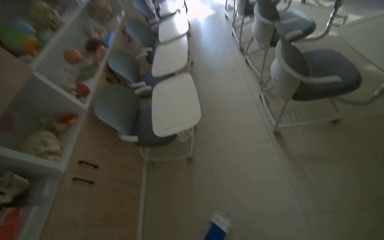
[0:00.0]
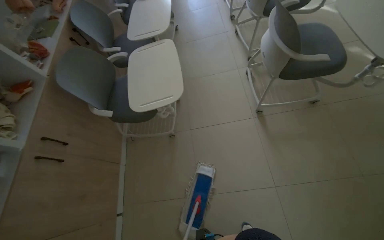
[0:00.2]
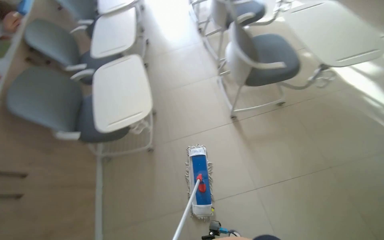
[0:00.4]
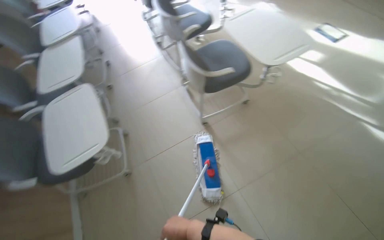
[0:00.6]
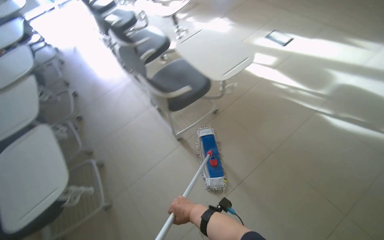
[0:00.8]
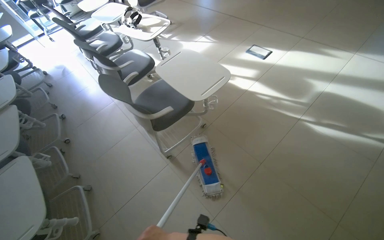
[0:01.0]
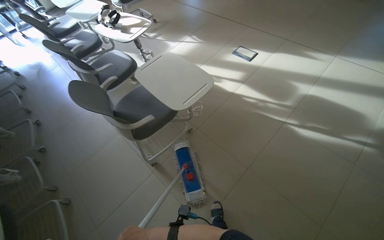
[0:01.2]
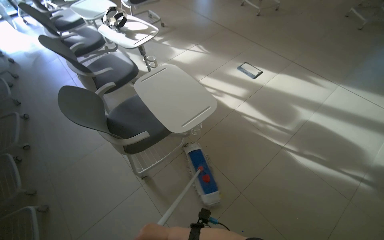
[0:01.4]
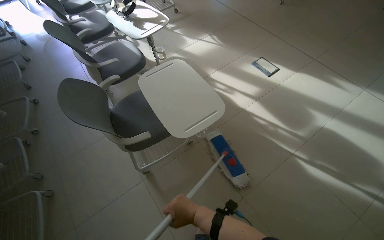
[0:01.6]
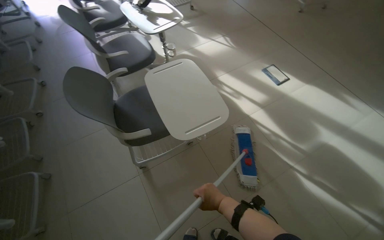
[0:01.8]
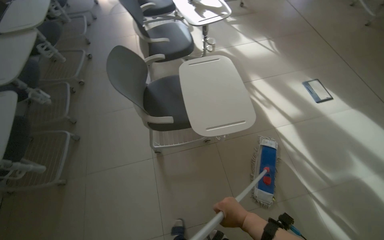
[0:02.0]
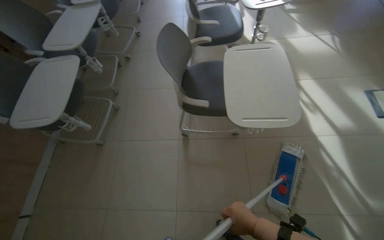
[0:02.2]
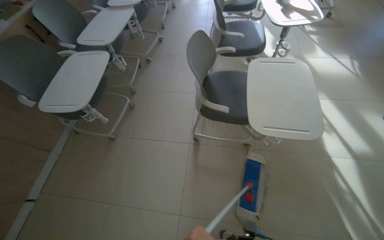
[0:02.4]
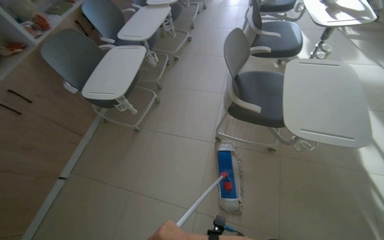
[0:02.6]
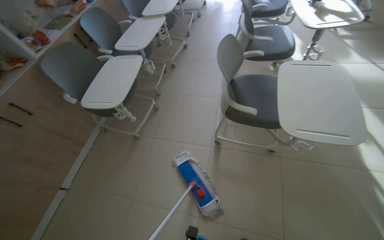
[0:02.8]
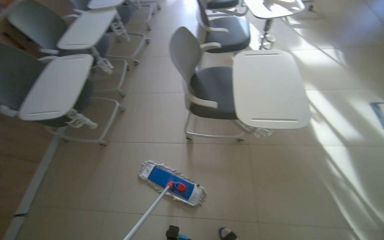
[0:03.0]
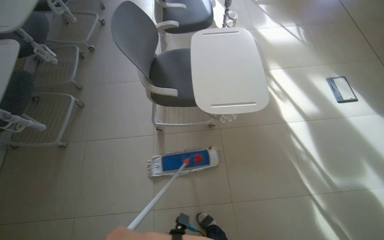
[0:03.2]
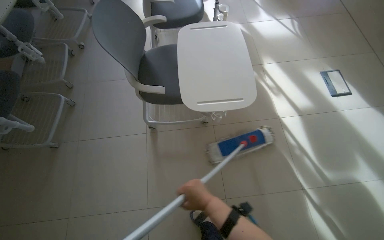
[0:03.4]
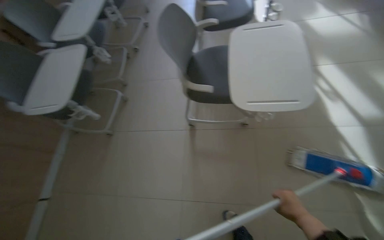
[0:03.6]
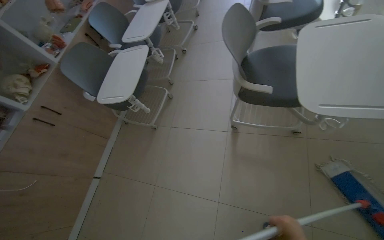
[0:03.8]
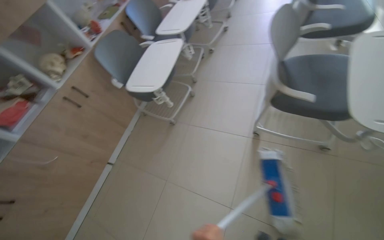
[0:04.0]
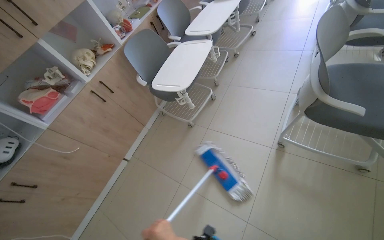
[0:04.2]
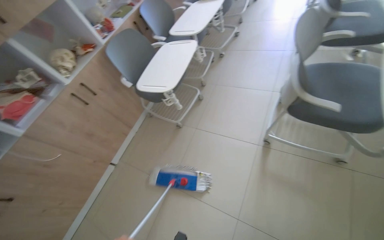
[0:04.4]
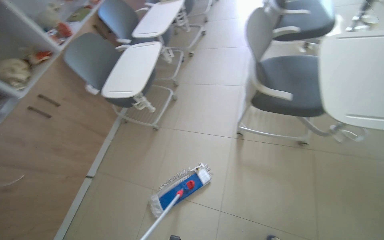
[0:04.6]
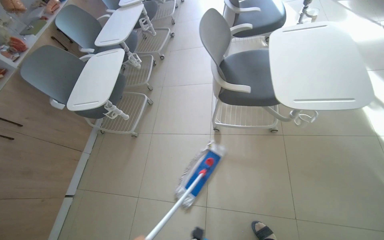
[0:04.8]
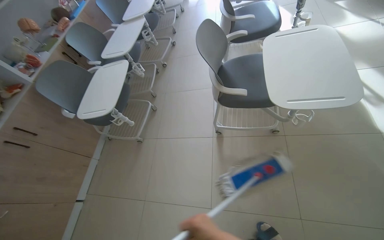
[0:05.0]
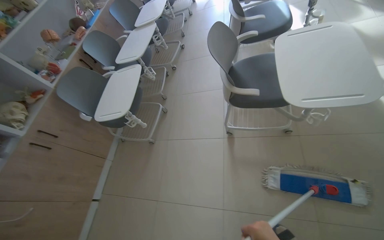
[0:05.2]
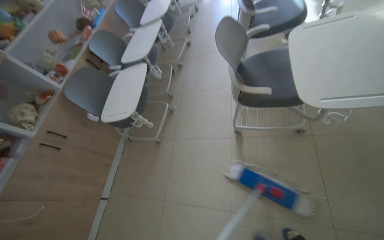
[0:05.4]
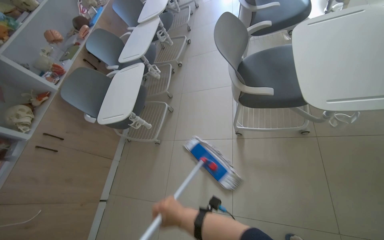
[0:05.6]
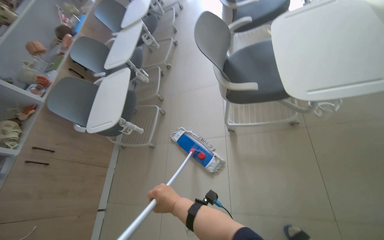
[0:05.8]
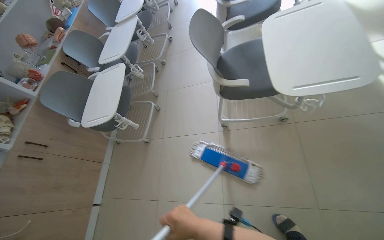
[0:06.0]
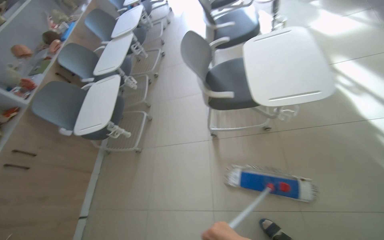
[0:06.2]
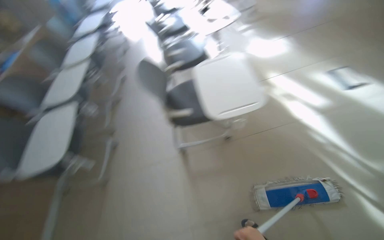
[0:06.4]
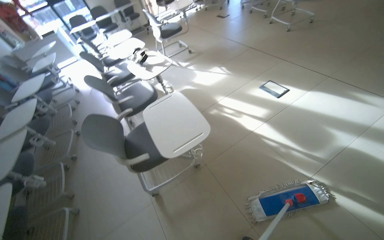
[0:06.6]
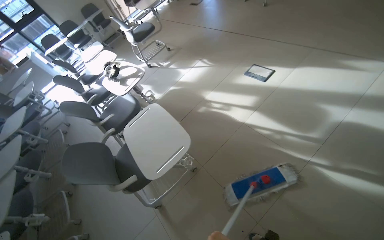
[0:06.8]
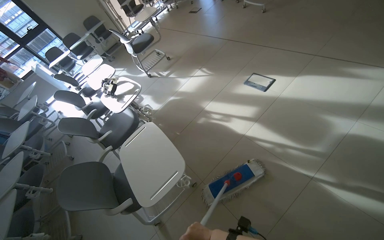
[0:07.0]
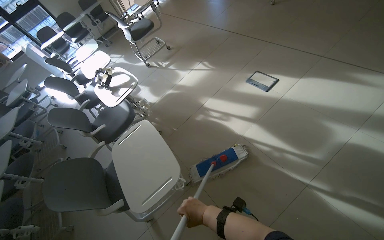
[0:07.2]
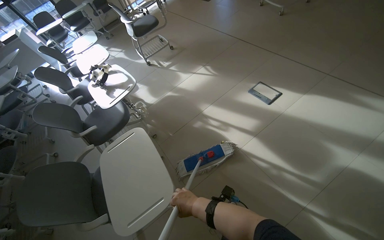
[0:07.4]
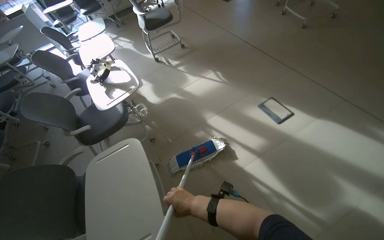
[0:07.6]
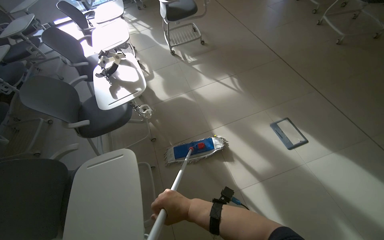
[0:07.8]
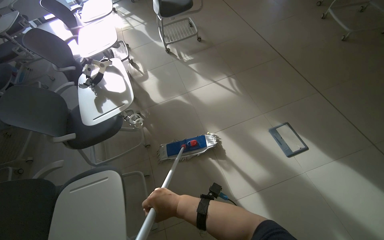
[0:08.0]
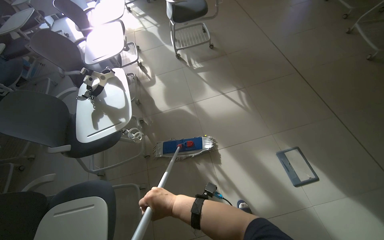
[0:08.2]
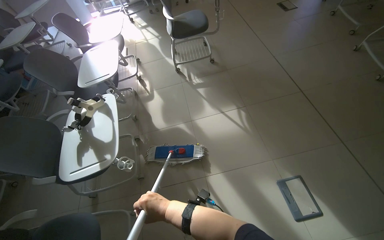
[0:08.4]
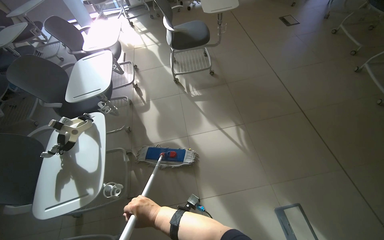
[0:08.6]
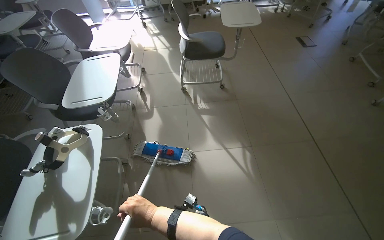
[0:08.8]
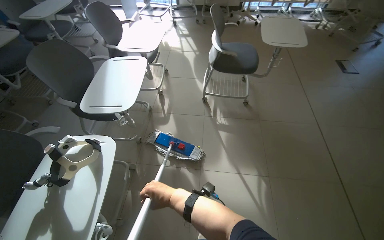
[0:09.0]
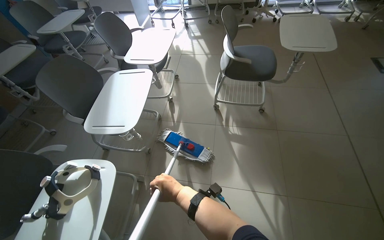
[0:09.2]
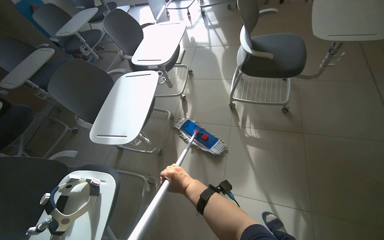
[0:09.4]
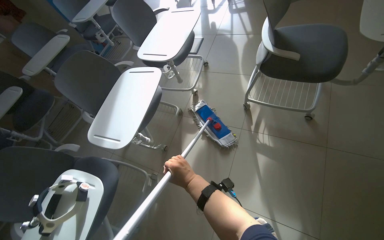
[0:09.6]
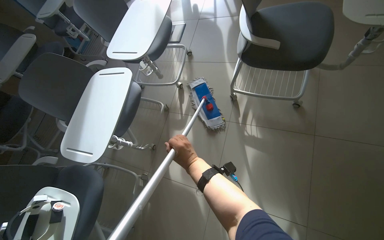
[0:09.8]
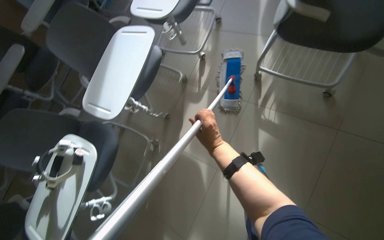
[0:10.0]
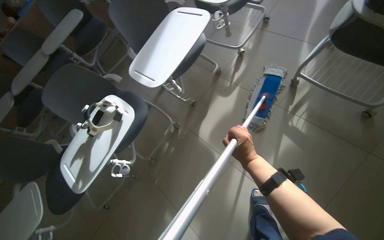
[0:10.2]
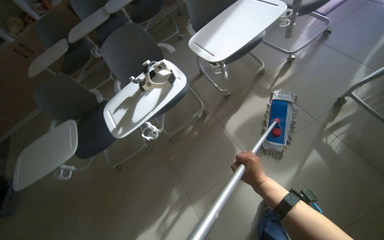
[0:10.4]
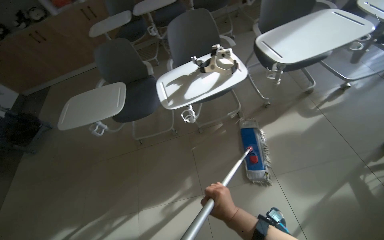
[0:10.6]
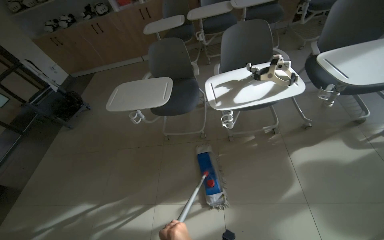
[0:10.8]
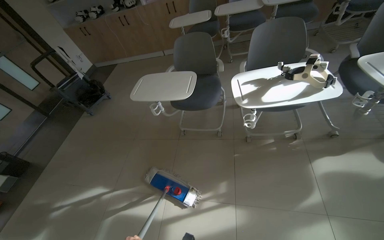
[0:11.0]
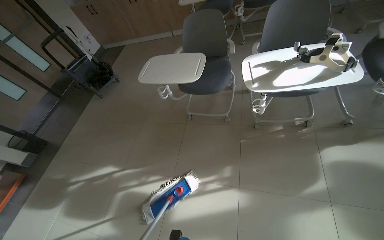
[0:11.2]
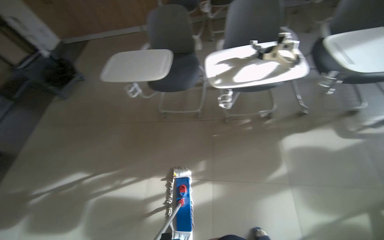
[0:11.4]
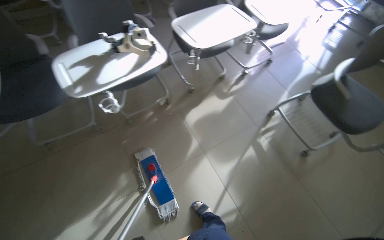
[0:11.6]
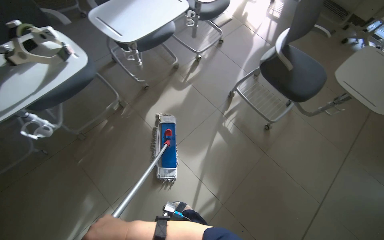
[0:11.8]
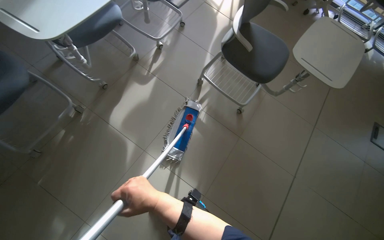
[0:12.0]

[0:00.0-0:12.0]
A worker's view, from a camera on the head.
Job: mopping floor.
The whole recording: Mopping room floor. The worker mops the floor of the room.
0:00.0 to 0:01.6: The camera travels roughly 70 cm. The wearer's head swings about 30 degrees to the right.
0:01.6 to 0:03.0: The wearer's head swings roughly 40 degrees to the left.
0:03.0 to 0:04.4: The head turns to the left by about 25 degrees.
0:06.0 to 0:07.6: The camera is carried about 70 cm. The wearer's head swings about 30 degrees to the right. The camera pitches upward, by roughly 15 degrees.
0:07.6 to 0:09.0: The wearer moves approximately 1 m. The scene turns some 35 degrees clockwise in the picture.
0:09.0 to 0:10.4: The wearer's head swings about 50 degrees to the left. The view tips downward by about 25 degrees.
0:10.4 to 0:12.0: The wearer looks approximately 35 degrees further to the right. The view tilts some 15 degrees downward.

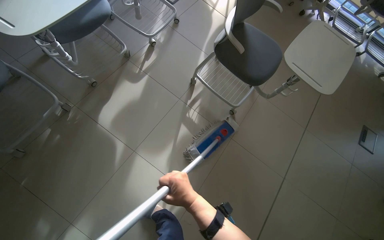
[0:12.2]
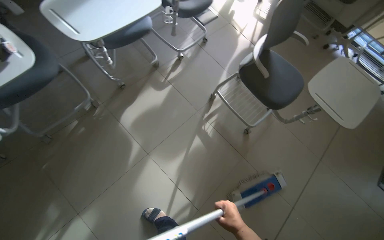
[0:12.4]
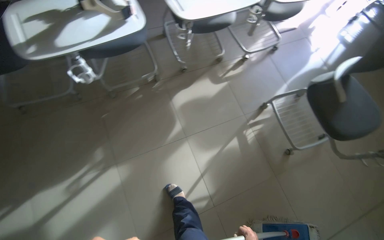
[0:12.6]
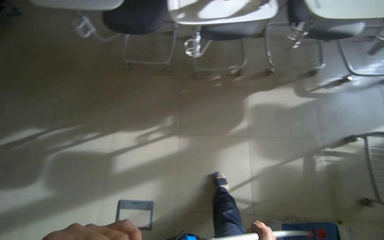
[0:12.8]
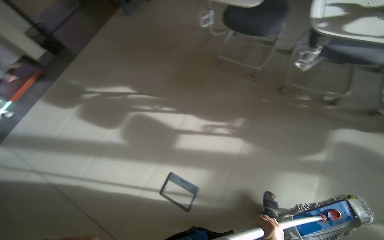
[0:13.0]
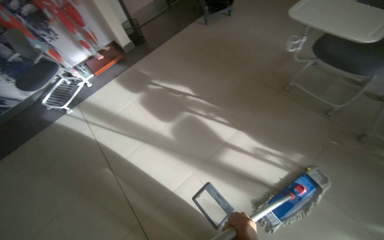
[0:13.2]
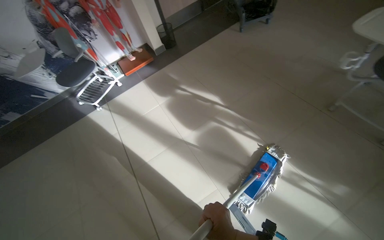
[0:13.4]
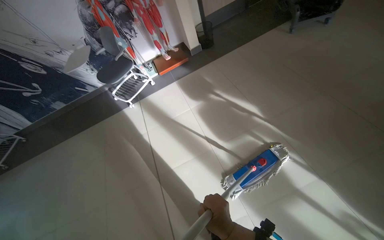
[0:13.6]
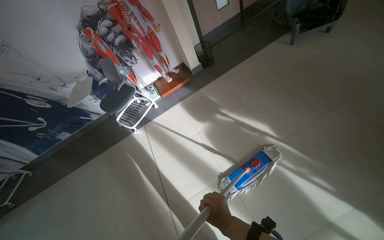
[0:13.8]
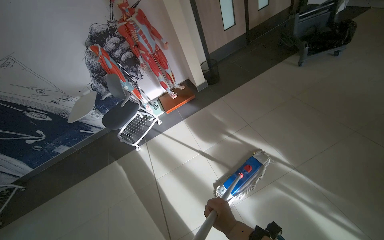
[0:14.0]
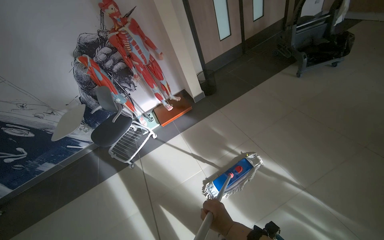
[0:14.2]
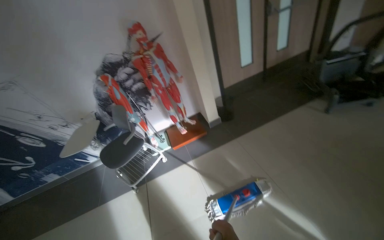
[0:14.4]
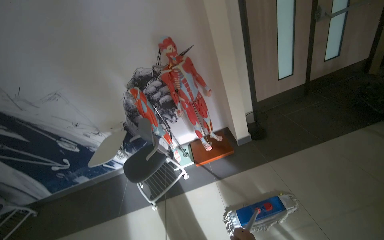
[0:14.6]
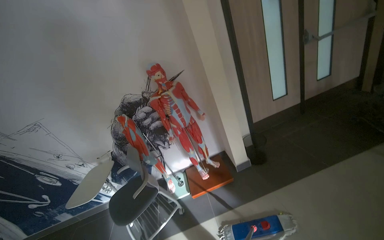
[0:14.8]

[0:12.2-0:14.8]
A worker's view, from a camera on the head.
Job: mopping floor.
The whole recording: Mopping room floor. The worker mops the floor of the room.
0:12.2 to 0:13.4: The wearer moves about 1 m. The head turns to the left by some 115 degrees.
0:13.4 to 0:14.8: The camera is carried approximately 1 m. The camera sweeps to the left, by roughly 20 degrees. The view tilts some 25 degrees upward.

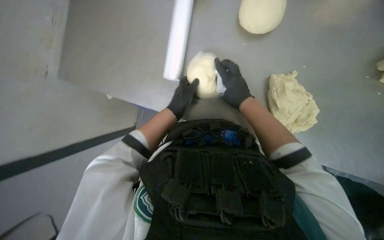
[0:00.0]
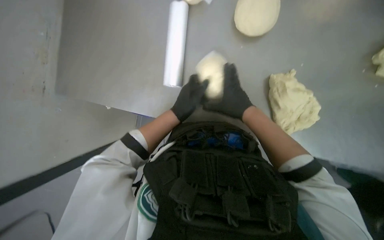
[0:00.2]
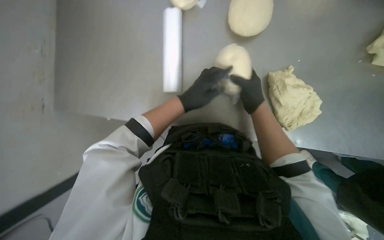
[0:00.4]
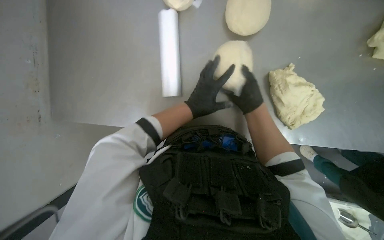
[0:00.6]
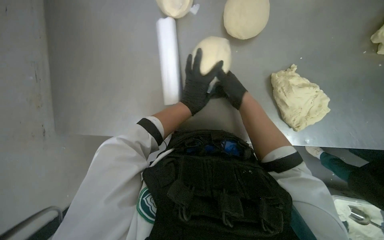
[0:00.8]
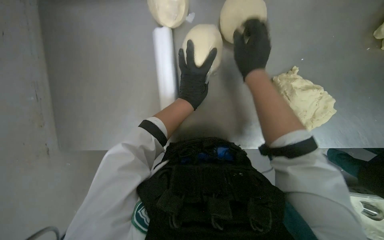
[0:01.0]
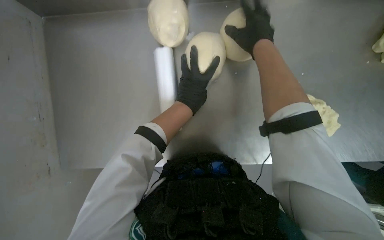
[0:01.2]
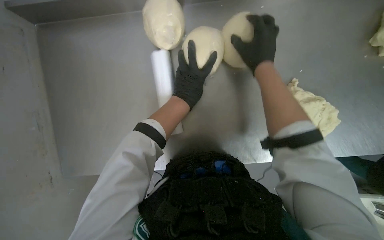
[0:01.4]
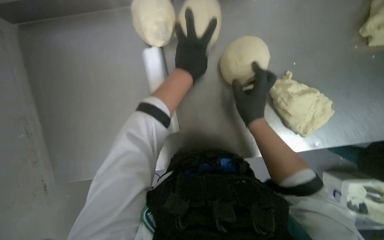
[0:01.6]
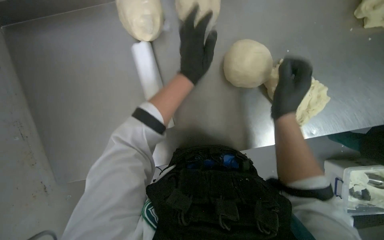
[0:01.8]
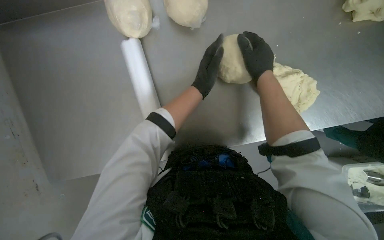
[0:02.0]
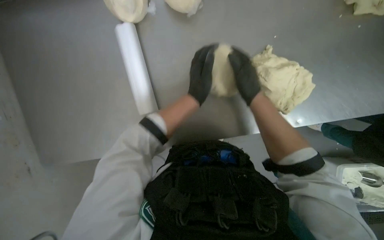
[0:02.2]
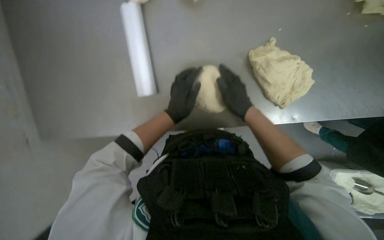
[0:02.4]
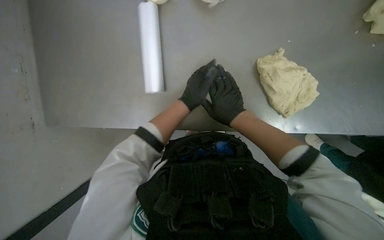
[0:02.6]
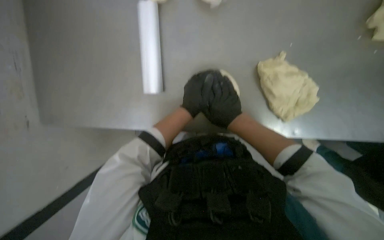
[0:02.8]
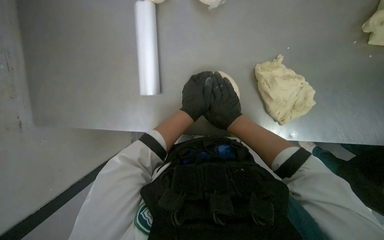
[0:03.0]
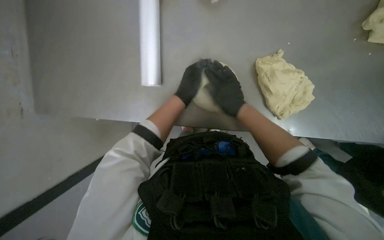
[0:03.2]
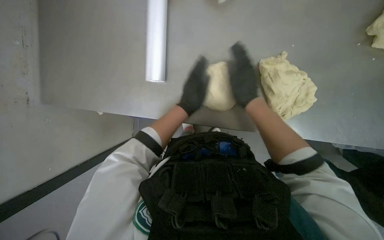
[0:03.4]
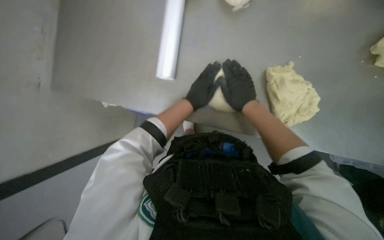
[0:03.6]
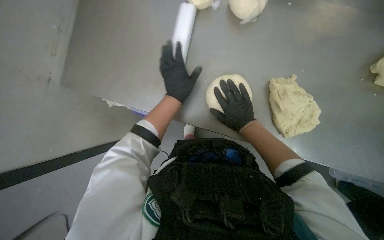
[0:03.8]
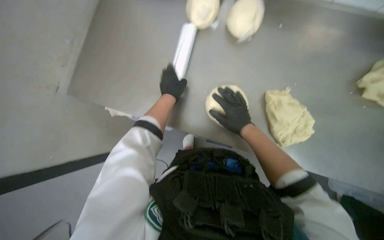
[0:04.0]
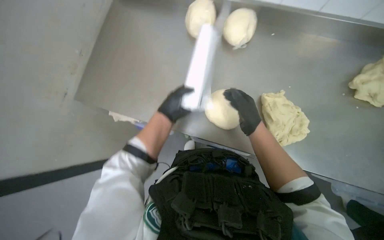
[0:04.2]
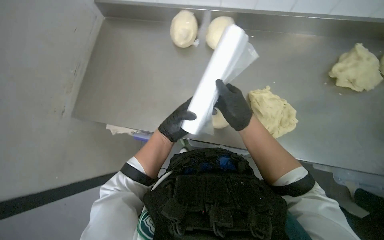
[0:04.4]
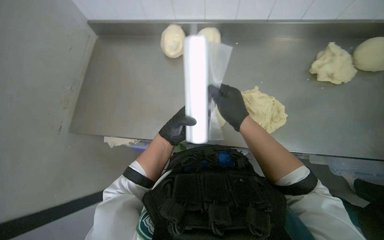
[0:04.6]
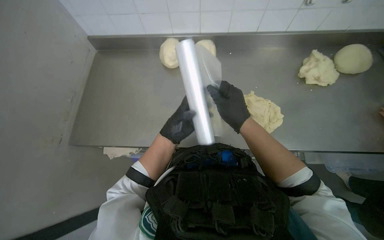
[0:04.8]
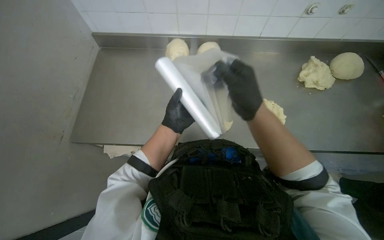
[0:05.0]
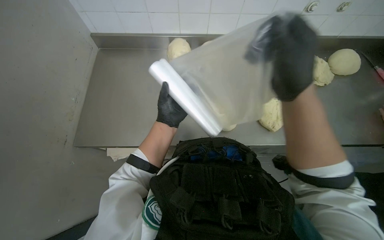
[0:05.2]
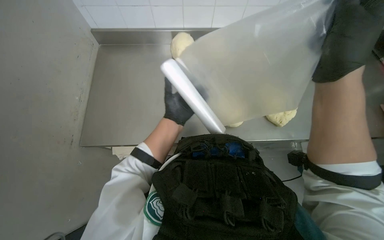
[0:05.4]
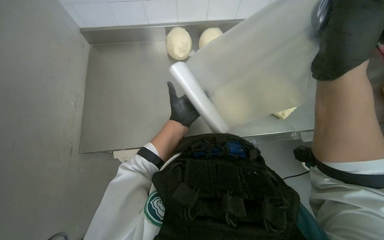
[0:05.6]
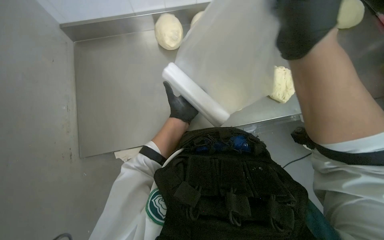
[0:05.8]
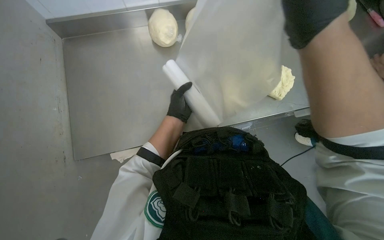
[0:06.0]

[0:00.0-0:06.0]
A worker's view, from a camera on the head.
Job: preparing food.
The whole recording: Wrapping dough in plastic. The worker wraps pieces of dough in plastic film.
0:00.0 to 0:01.6: The right hand goes up the picture and returns, approximately 20 cm each way.
0:01.6 to 0:03.0: The left hand heads down the picture, covering about 20 cm.
0:03.0 to 0:04.4: The view tips upward by some 10 degrees. The left hand heads to the left, covering about 10 cm.
0:04.4 to 0:06.0: The right hand heads nearer to the camera, covering about 20 cm.
